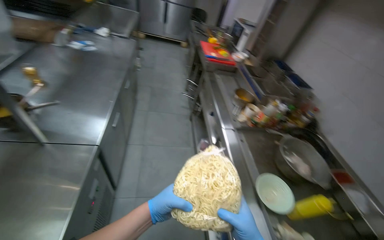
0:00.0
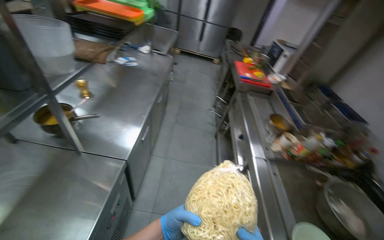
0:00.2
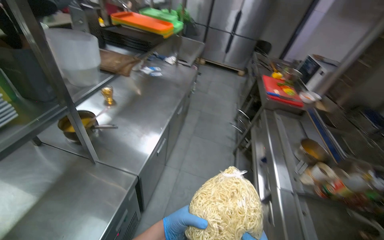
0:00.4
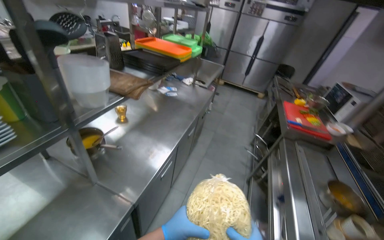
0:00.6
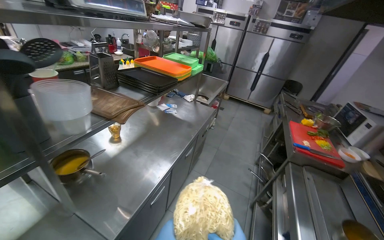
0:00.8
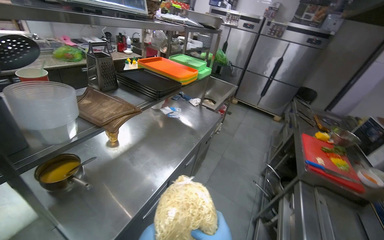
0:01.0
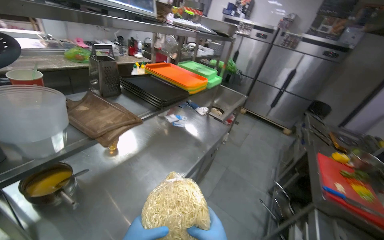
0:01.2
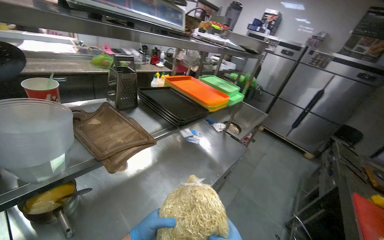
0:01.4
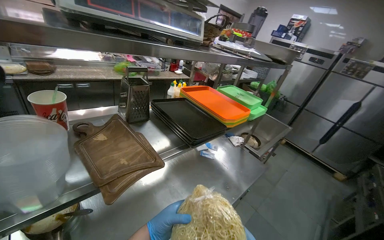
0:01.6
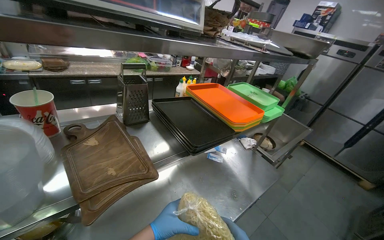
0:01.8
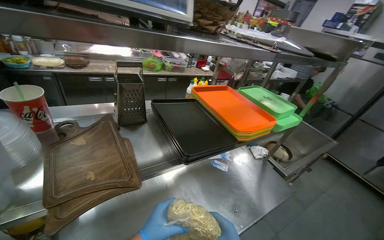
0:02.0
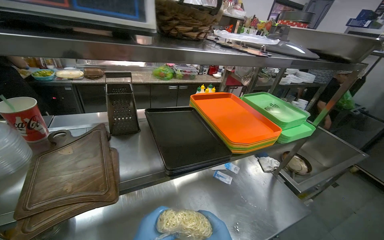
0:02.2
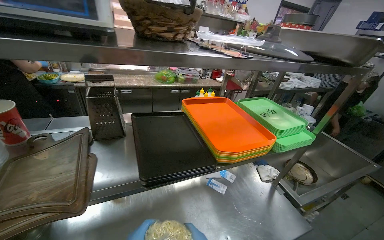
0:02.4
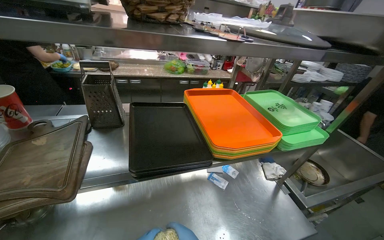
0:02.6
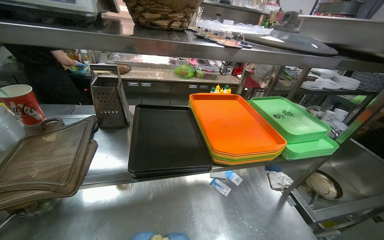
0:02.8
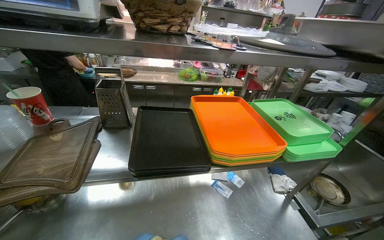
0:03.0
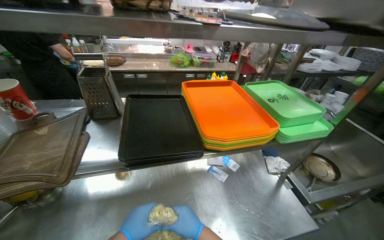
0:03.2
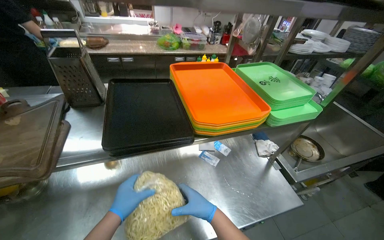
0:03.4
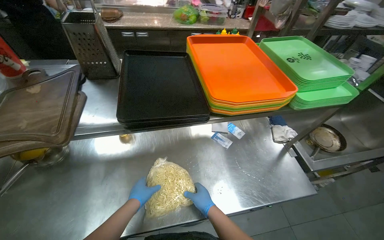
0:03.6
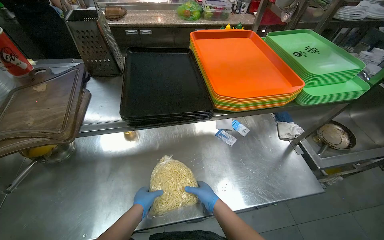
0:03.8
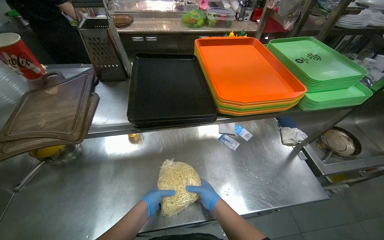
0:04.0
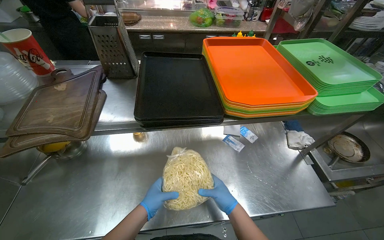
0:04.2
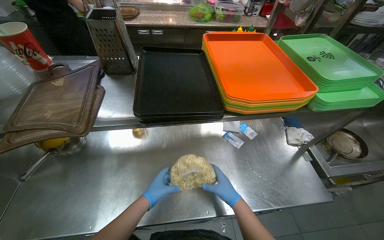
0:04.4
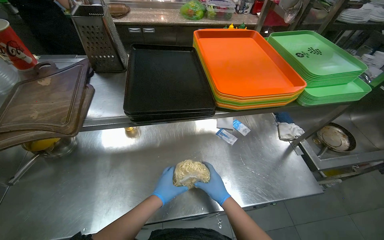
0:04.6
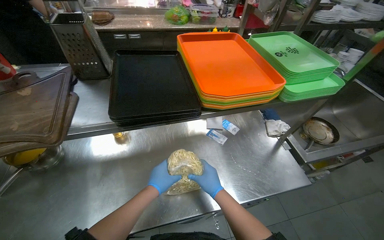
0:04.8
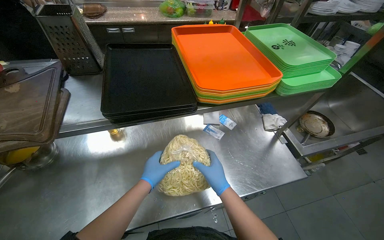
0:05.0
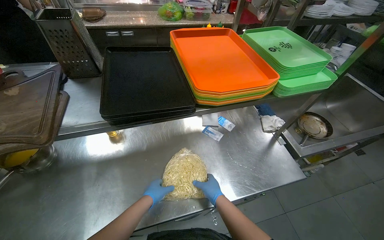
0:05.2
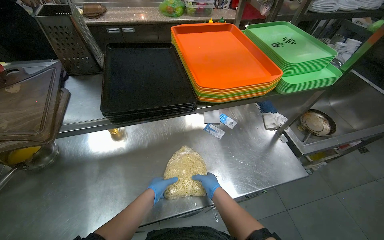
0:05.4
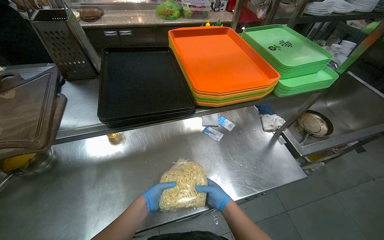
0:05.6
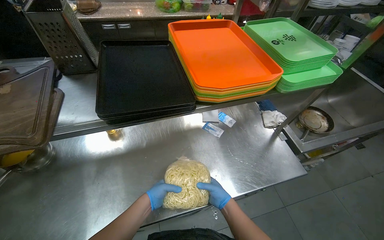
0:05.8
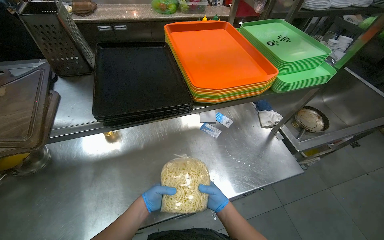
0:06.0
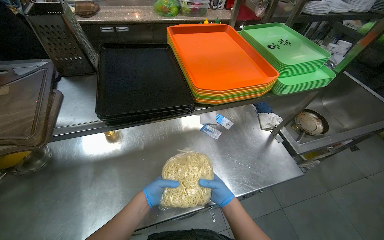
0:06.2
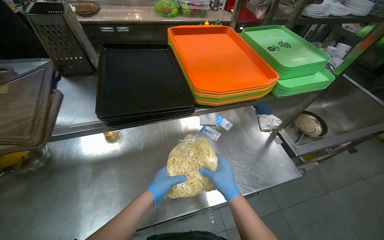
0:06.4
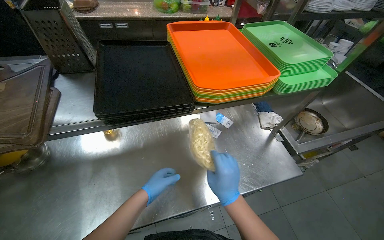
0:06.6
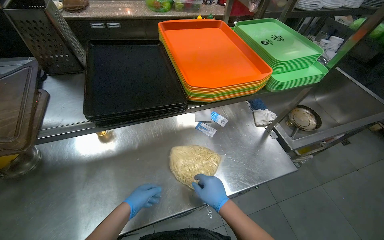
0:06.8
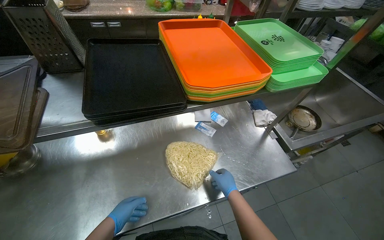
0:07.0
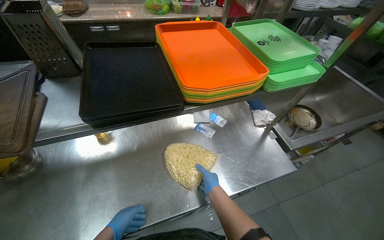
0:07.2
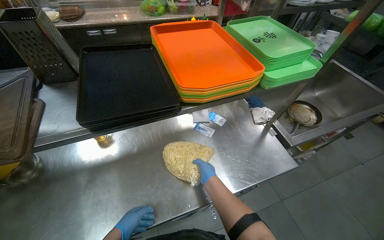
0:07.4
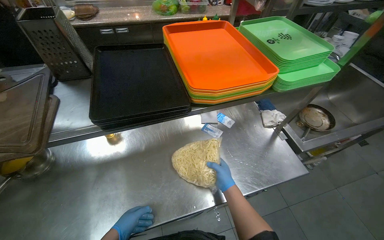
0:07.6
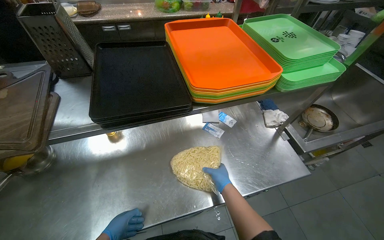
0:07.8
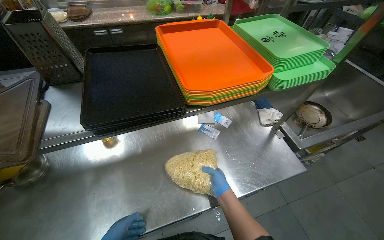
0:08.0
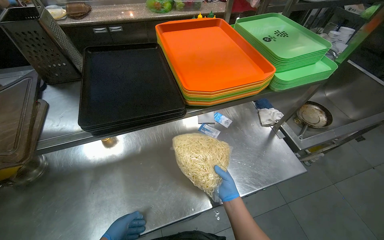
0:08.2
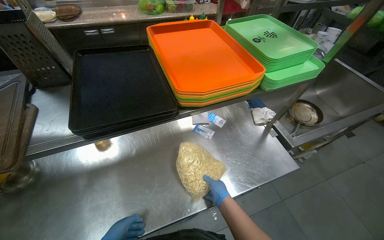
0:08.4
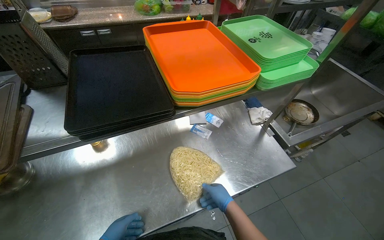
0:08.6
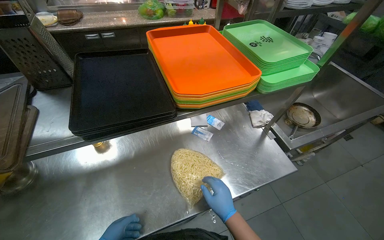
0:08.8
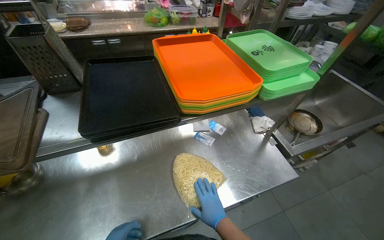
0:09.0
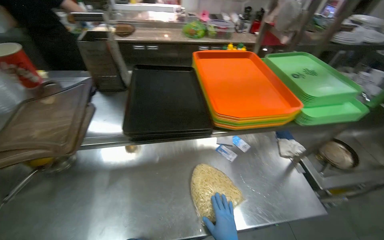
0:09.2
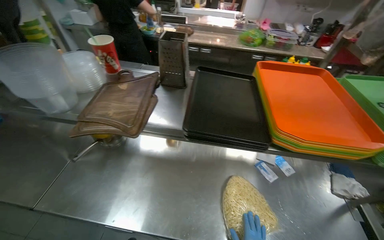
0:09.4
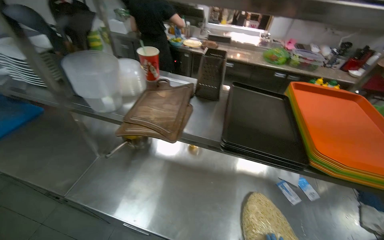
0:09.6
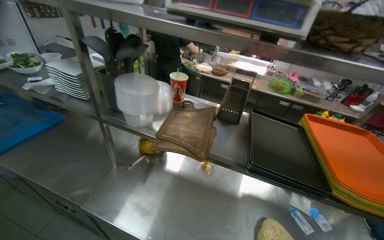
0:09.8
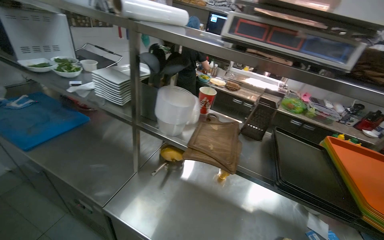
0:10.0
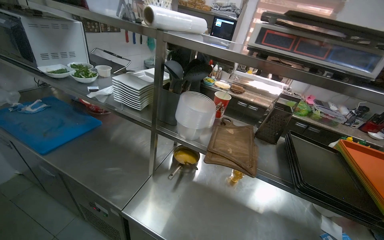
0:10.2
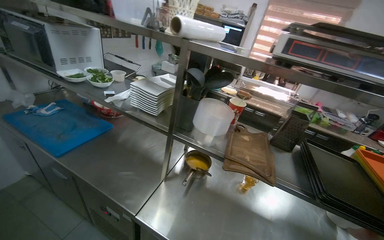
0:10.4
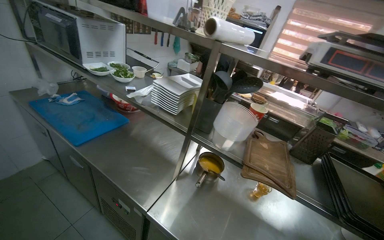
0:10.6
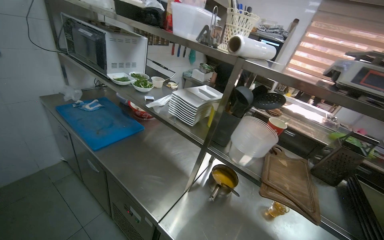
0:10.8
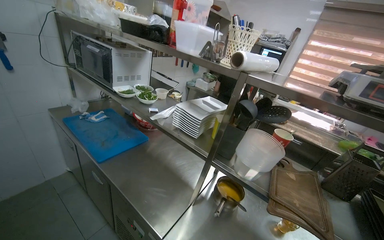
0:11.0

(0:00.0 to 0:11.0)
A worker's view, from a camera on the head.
Job: preparing food.
The whole recording: Preparing noodles for cooking. The worker manipulates a bag of noodles on the counter, preparing them for cooking.
0:00.0 - 0:01.6: The camera travels approximately 70 cm. The wearer's head swings approximately 55 degrees to the left. The wearer looks roughly 25 degrees further upward.
0:01.6 - 0:03.2: The camera is carried approximately 50 cm. The camera sweeps to the left, by about 30 degrees.
0:06.2 - 0:07.8: The right hand goes nearer to the camera and returns, about 15 cm each way.
0:07.8 - 0:09.4: The head rotates approximately 25 degrees to the left.
0:09.4 - 0:11.0: The camera is carried to the left, about 60 cm. The wearer's head swings approximately 30 degrees to the left. The wearer looks roughly 25 degrees further upward.

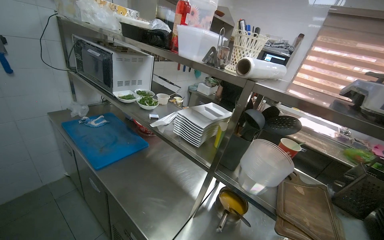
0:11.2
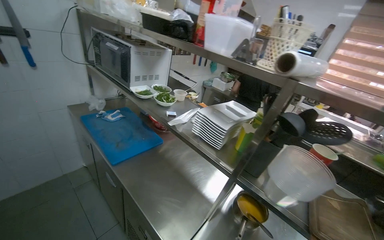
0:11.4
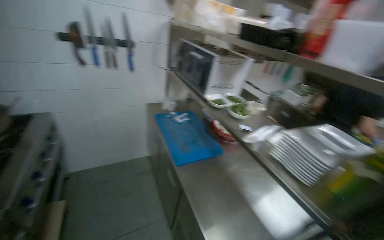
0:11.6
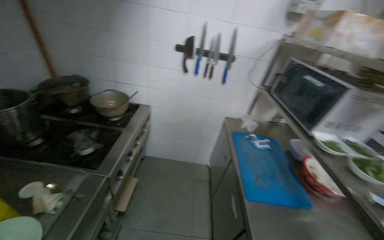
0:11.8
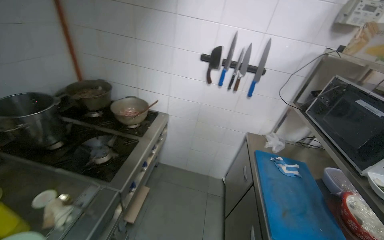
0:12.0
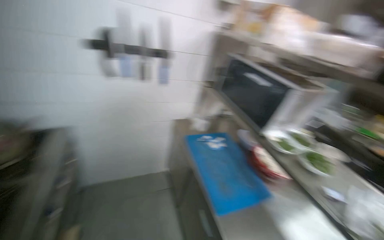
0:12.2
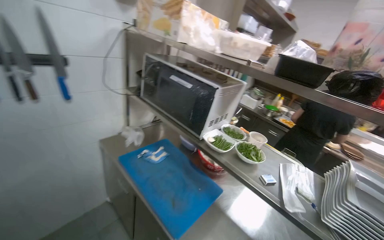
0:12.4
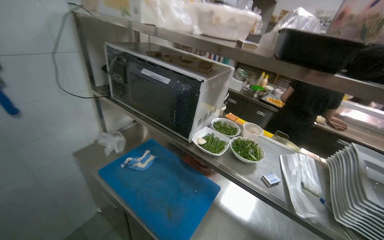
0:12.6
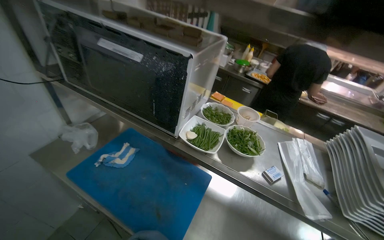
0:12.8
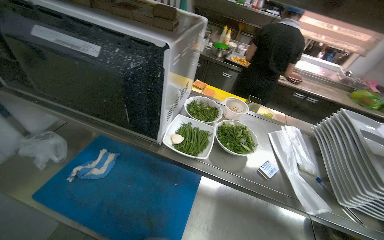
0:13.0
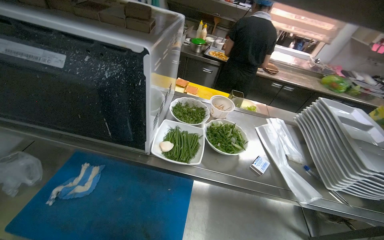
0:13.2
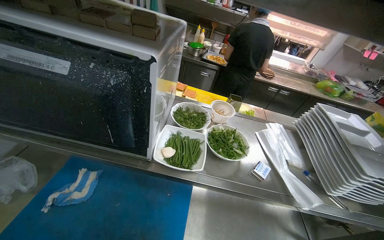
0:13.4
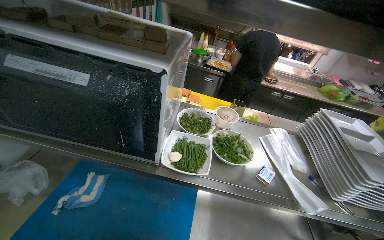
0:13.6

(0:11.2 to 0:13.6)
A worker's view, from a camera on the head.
Job: preparing food.
The whole recording: Preparing noodles for cooking. The worker manipulates a bag of noodles on the counter, preparing them for cooking.
0:11.2 - 0:12.4: The wearer moves about 60 cm.
0:12.4 - 0:13.6: The wearer's head swings roughly 30 degrees to the right. The wearer looks approximately 15 degrees further downward.

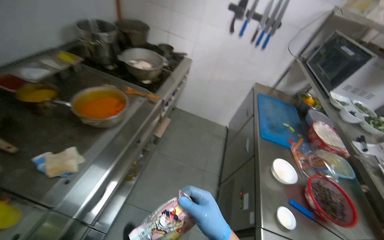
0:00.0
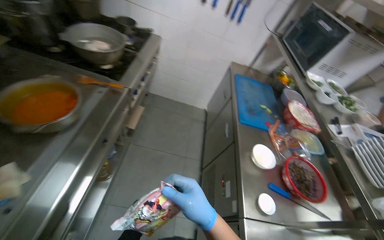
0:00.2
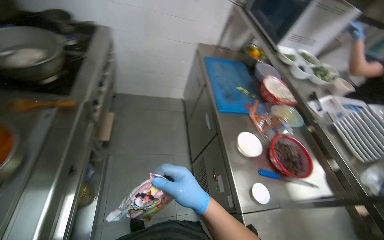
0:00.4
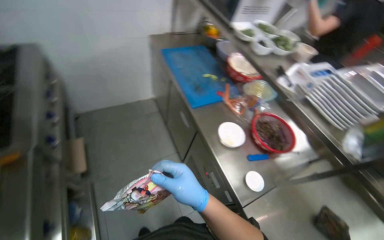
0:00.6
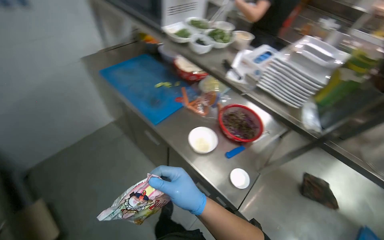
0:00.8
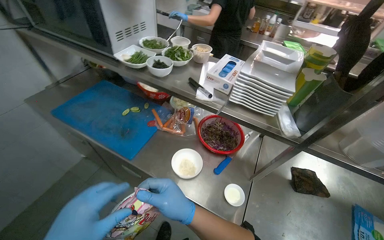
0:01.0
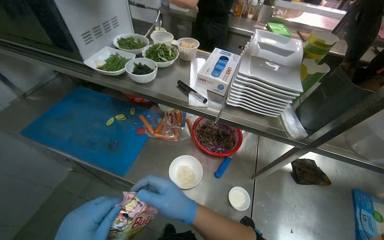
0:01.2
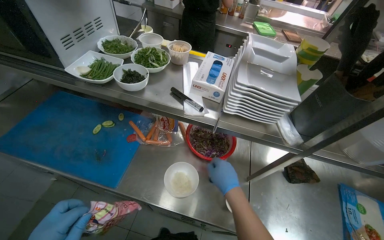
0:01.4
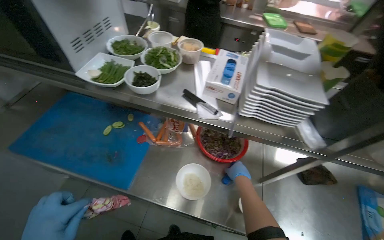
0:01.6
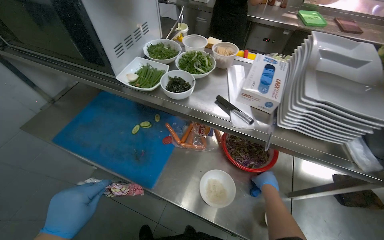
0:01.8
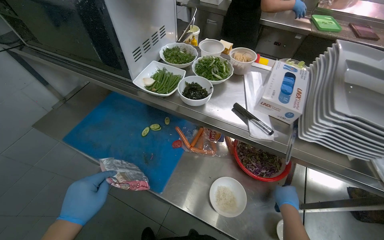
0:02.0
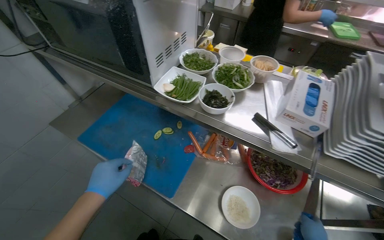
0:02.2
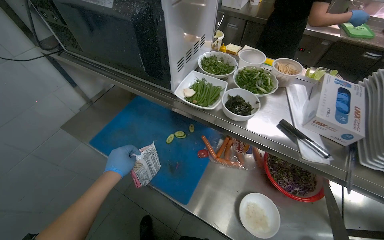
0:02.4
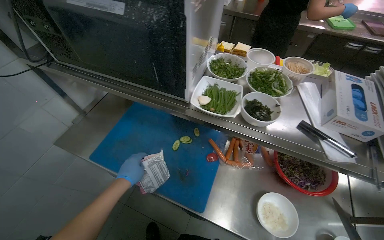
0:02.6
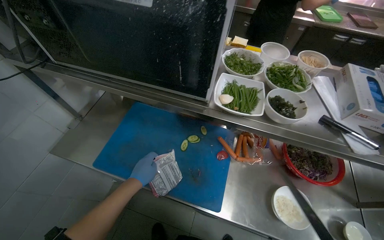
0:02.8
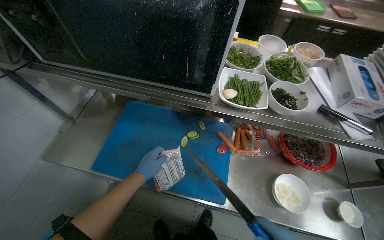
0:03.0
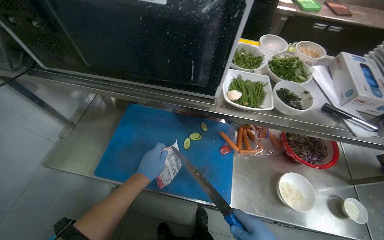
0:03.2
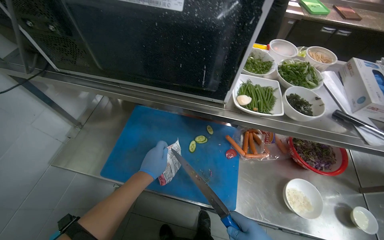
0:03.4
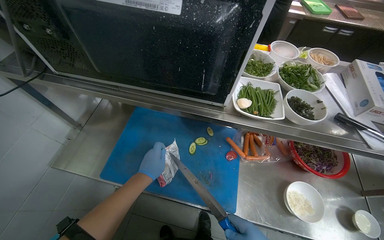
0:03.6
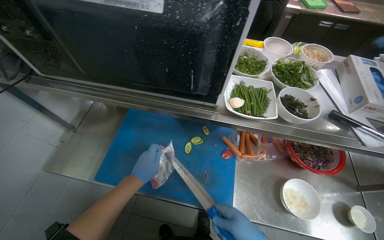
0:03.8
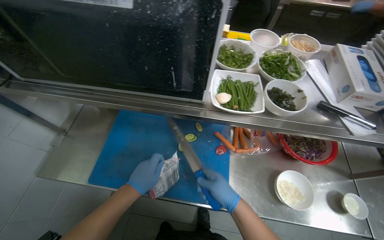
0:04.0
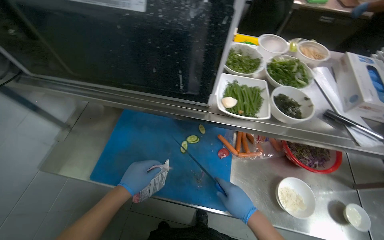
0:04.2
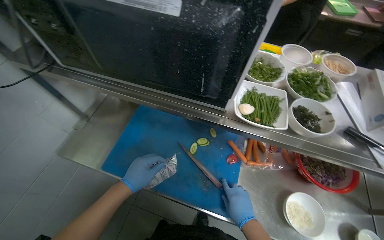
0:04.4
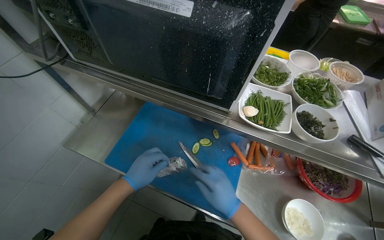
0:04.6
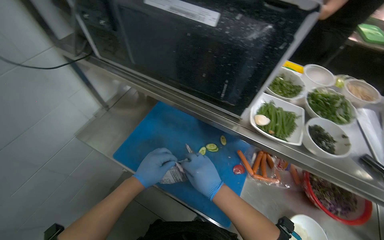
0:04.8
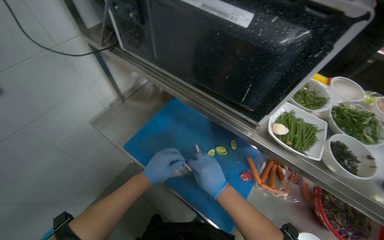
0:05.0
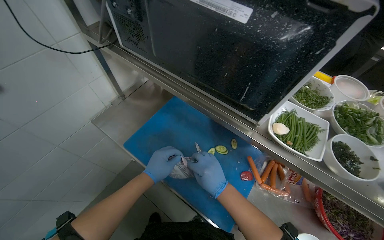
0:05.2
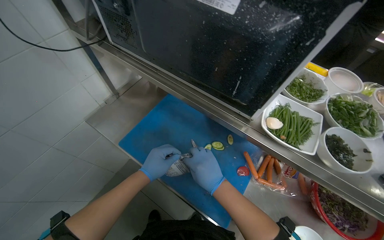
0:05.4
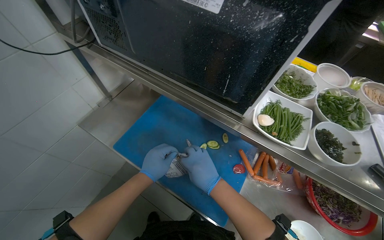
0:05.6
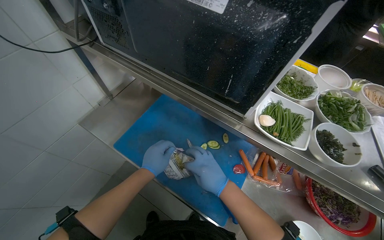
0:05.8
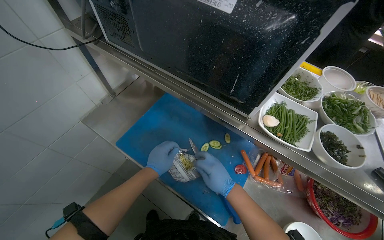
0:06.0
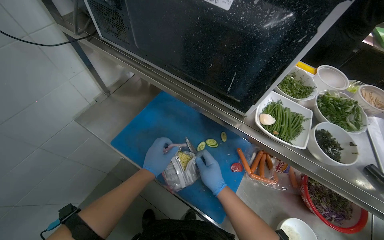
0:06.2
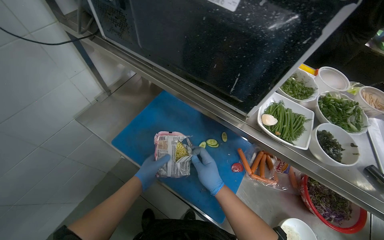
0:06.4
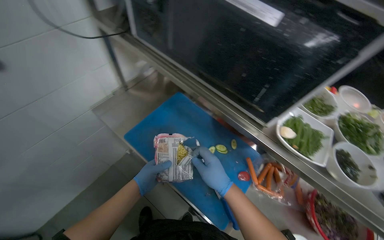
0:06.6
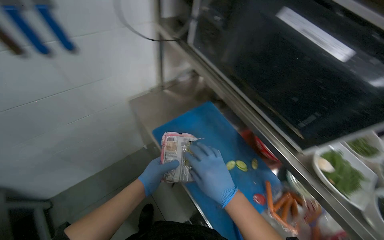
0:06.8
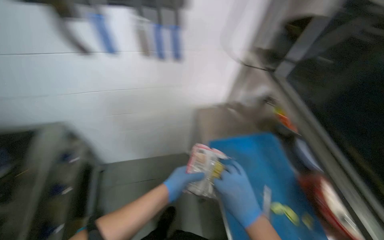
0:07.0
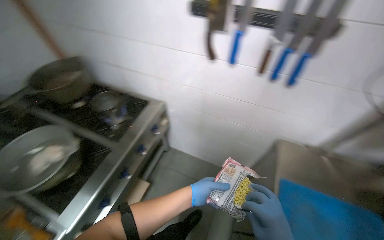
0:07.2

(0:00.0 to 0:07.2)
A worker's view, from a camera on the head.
Job: preparing food.
The whole recording: Preparing instant noodles. The worker opens a noodle packet, places the noodles in a pot, and adds seasoning.
0:00.0 - 0:01.4: The head travels roughly 70 cm. The head rotates approximately 90 degrees to the right. The camera pitches downward, by some 20 degrees.
0:01.4 - 0:02.8: The camera travels about 40 cm.
0:04.4 - 0:05.8: The right hand travels up the picture by approximately 10 cm.
0:05.8 - 0:07.2: The head turns to the left by roughly 65 degrees. The wearer looks approximately 10 degrees further upward.
